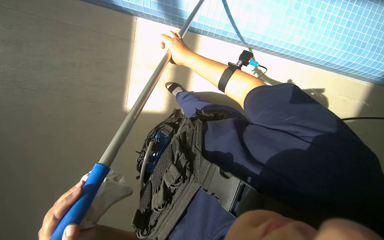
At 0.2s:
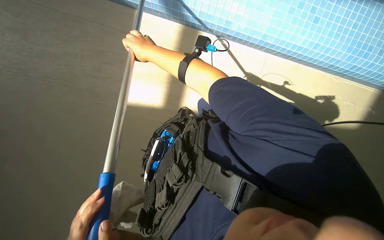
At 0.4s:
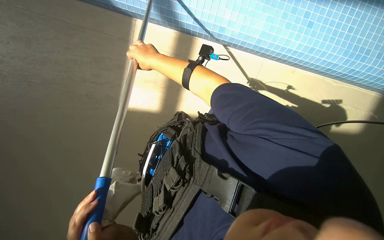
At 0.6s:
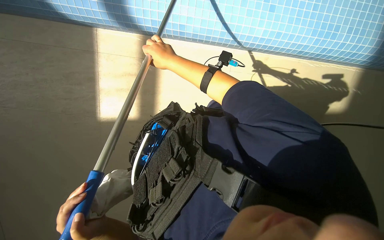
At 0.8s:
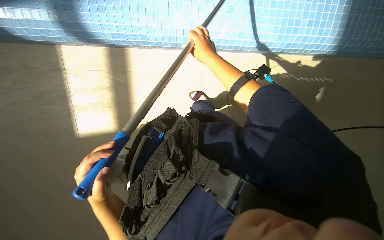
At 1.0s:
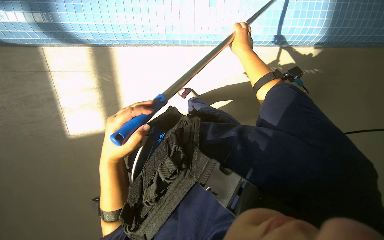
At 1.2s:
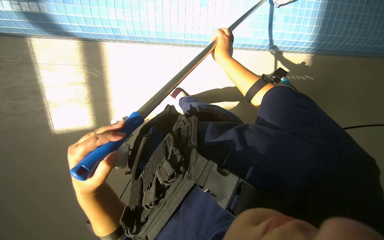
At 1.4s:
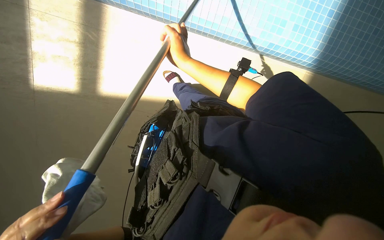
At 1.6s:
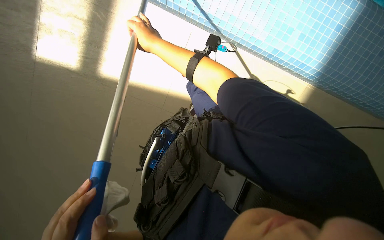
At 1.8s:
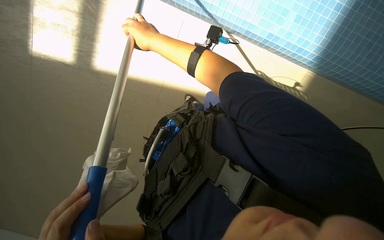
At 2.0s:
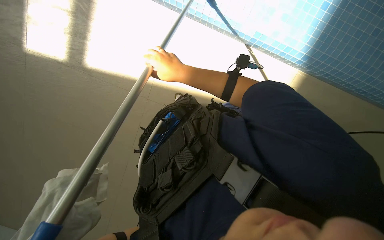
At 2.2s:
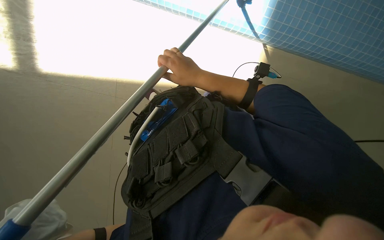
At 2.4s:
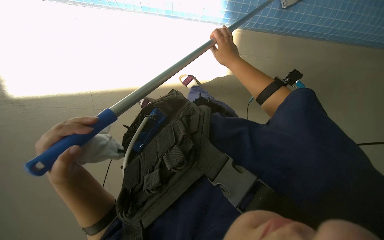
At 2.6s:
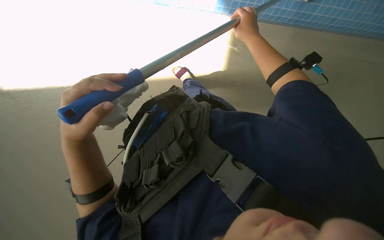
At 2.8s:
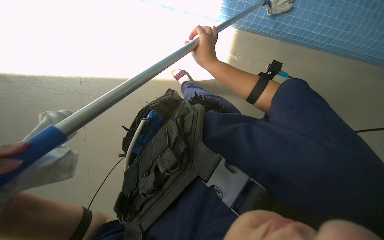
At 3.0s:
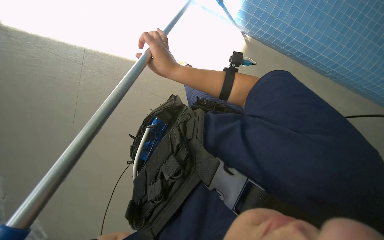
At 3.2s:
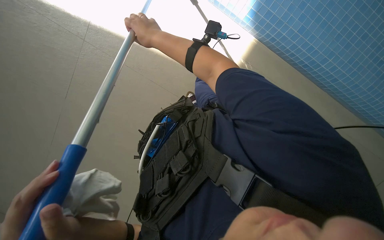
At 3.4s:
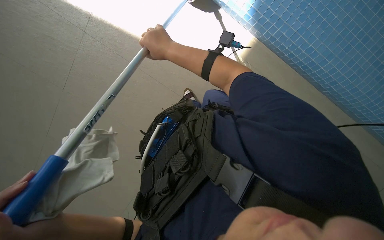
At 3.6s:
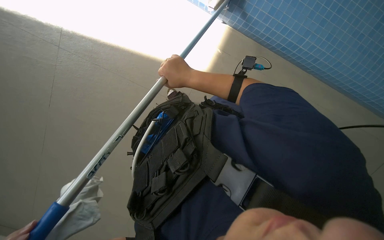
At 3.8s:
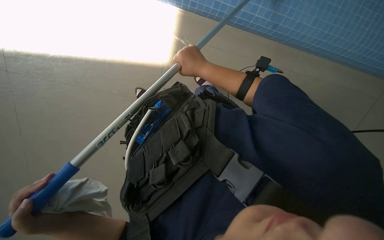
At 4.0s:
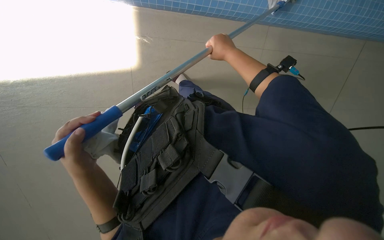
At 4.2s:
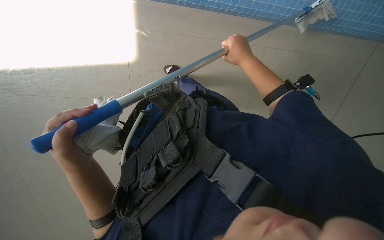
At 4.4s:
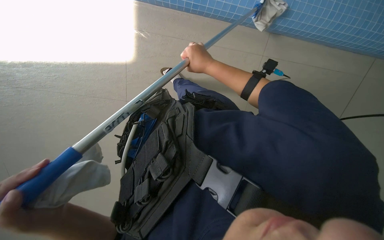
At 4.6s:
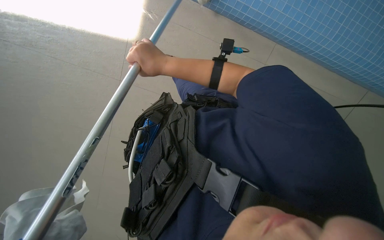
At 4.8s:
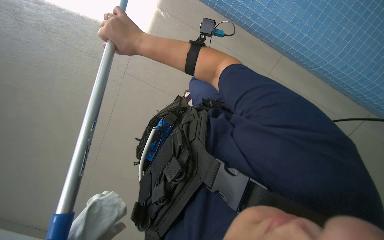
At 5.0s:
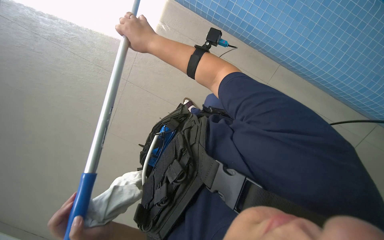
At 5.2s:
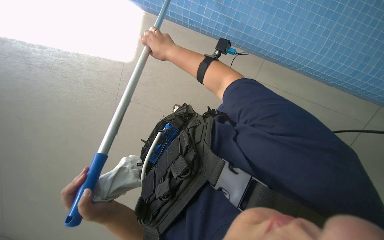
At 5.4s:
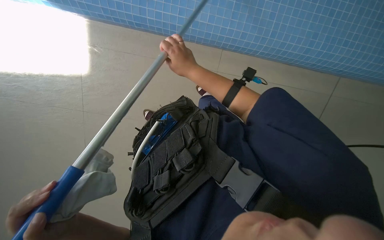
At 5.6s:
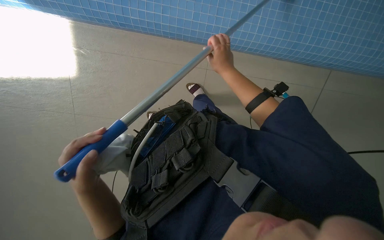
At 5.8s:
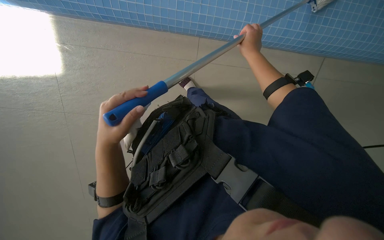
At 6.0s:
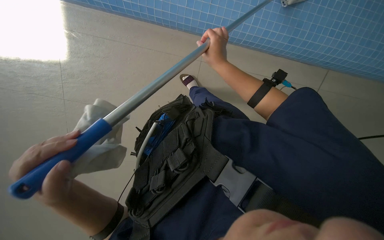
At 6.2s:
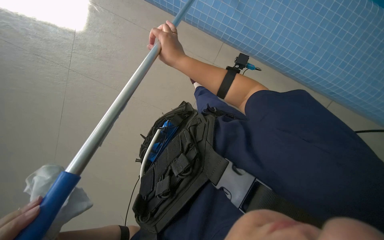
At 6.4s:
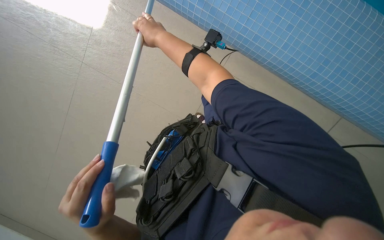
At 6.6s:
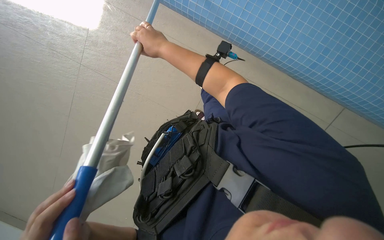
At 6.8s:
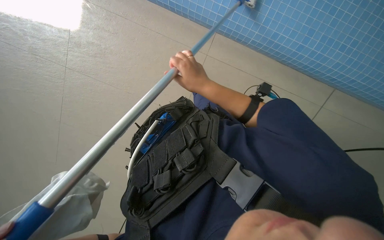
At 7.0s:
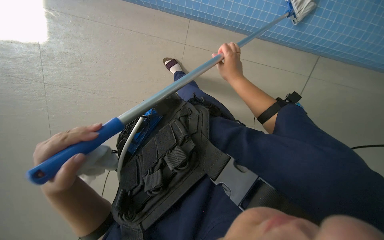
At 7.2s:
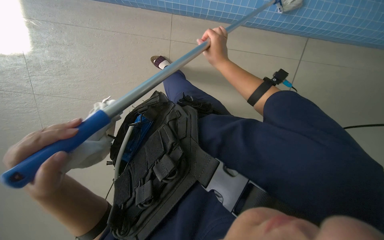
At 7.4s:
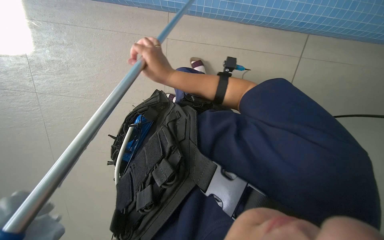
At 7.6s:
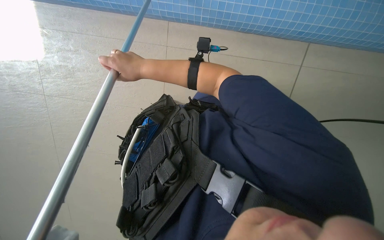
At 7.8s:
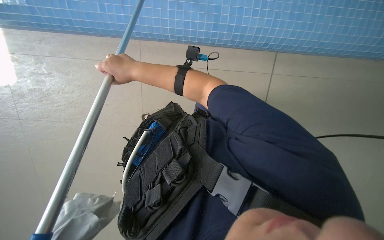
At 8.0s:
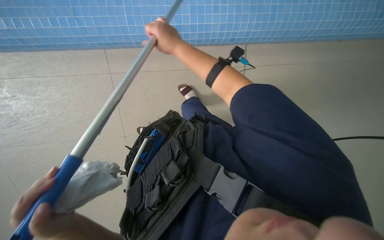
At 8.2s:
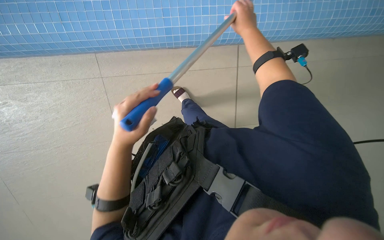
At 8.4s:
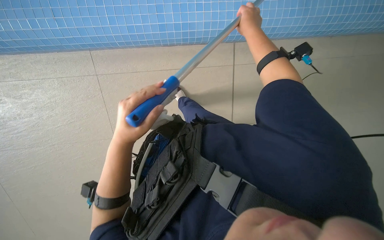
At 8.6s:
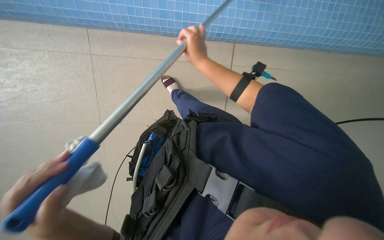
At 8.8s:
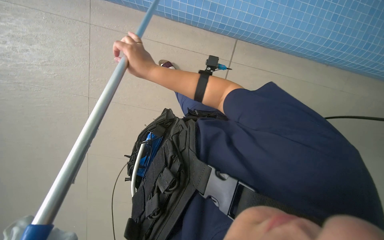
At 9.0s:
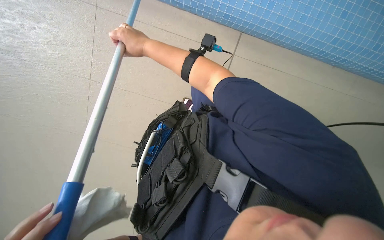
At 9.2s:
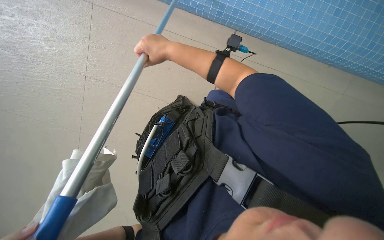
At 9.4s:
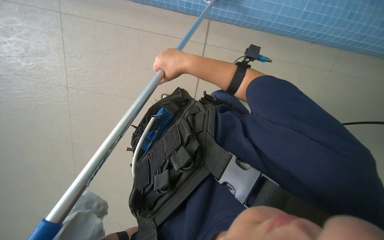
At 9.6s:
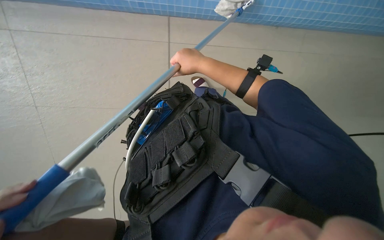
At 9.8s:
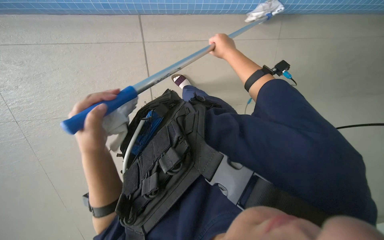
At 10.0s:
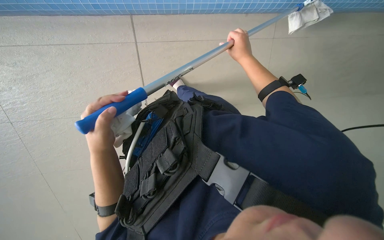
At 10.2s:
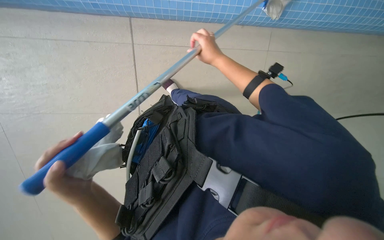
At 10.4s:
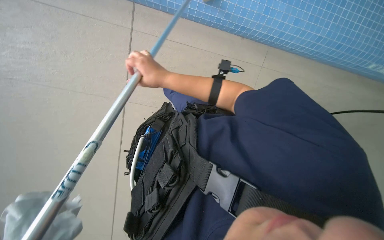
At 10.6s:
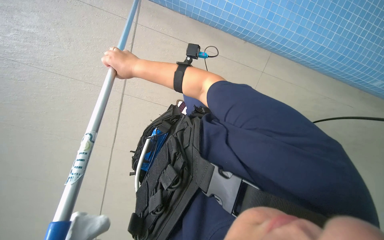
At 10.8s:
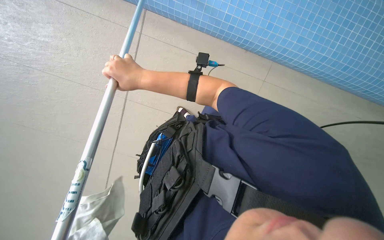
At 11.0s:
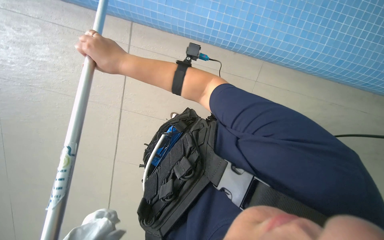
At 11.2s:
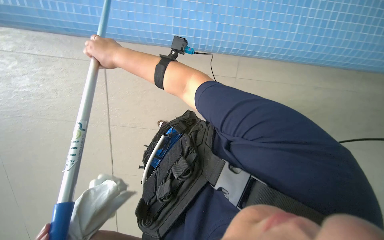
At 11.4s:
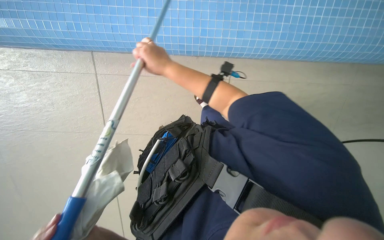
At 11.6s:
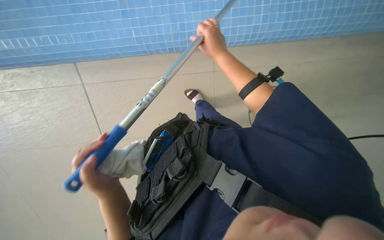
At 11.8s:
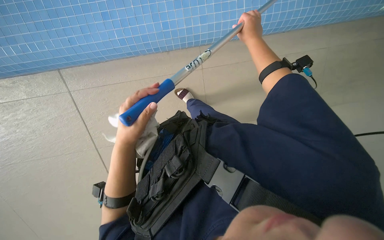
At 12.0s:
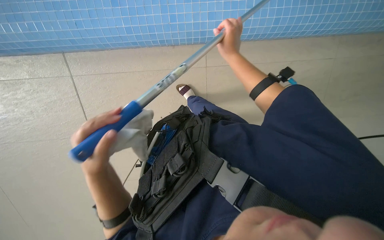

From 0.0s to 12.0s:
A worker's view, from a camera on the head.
Job: wiping surfaces.
The whole recording: Cleaning pool edge with long-handled tool. The worker cleans the tiled edge of the pool using a long-handled tool with a cloth.
From 0.0s to 1.6s: The right hand swings left and right, some 25 cm each way, with 2 reversals.
From 3.0s to 4.4s: The right hand moves to the right, about 10 cm.
From 6.0s to 7.6s: The right hand swings left and right, roughly 25 cm each way, with 2 reversals.
From 7.6s to 9.0s: The right hand travels to the right and back again, about 20 cm each way.
From 9.0s to 10.4s: The wearer moves to the right, approximately 50 cm.
From 10.4s to 12.0s: The right hand swings left and right, about 35 cm each way, with 2 reversals.

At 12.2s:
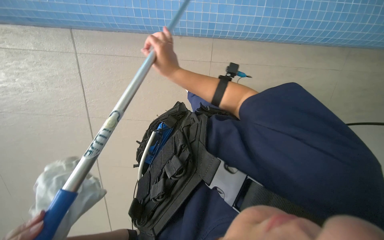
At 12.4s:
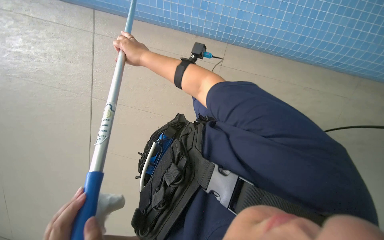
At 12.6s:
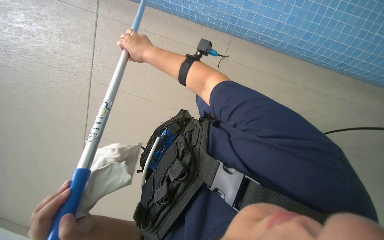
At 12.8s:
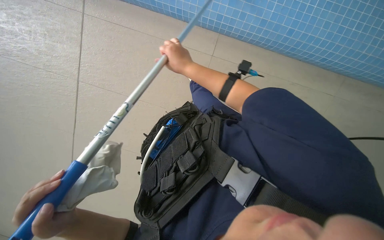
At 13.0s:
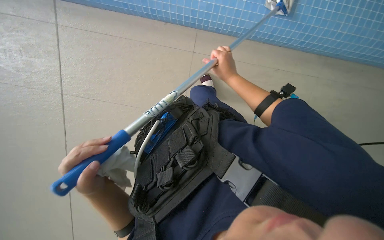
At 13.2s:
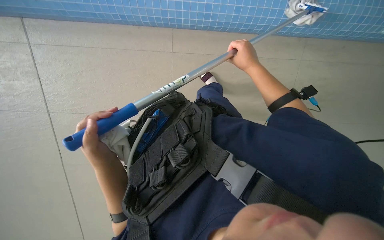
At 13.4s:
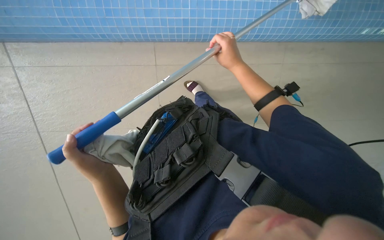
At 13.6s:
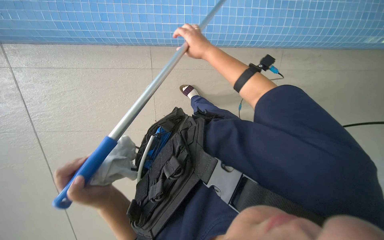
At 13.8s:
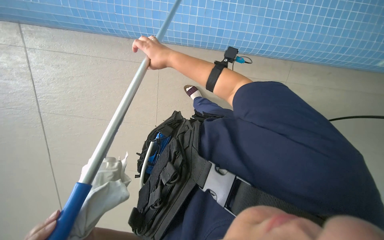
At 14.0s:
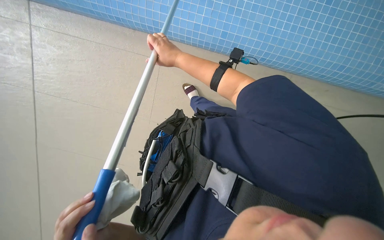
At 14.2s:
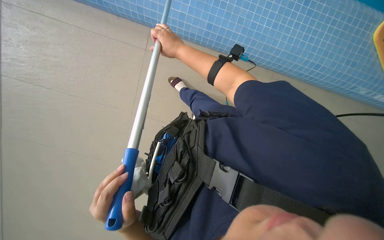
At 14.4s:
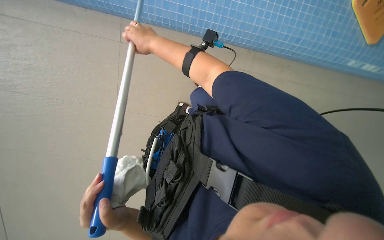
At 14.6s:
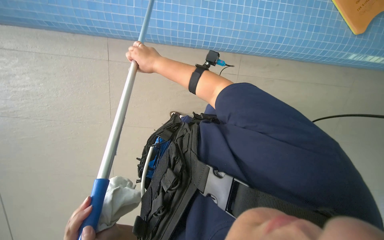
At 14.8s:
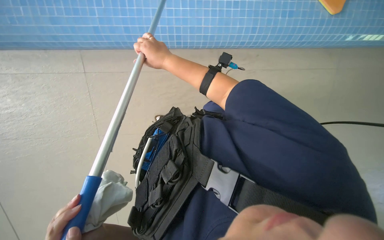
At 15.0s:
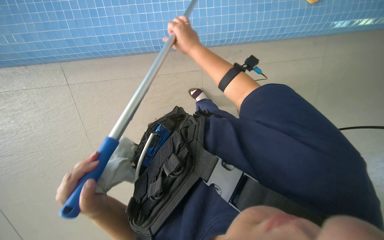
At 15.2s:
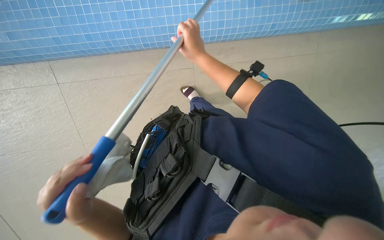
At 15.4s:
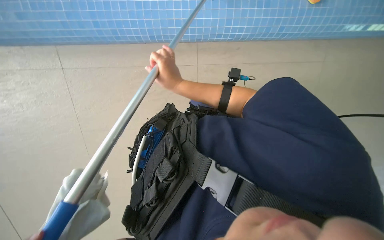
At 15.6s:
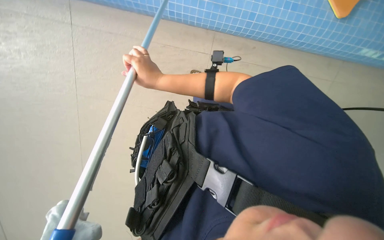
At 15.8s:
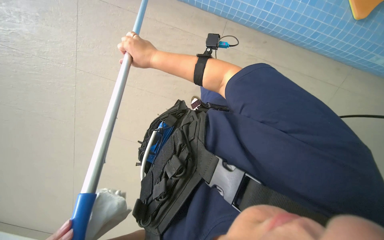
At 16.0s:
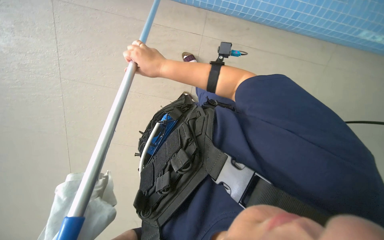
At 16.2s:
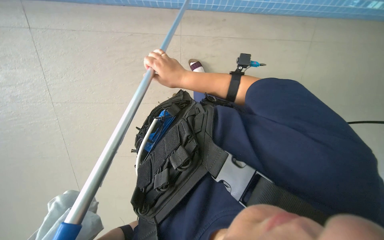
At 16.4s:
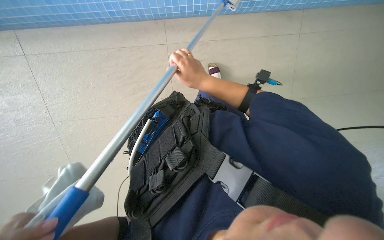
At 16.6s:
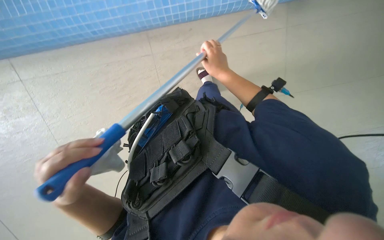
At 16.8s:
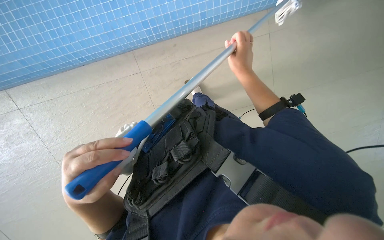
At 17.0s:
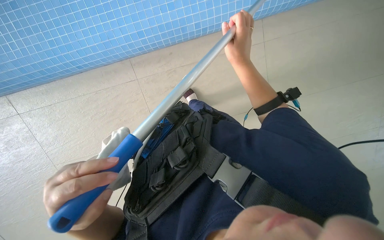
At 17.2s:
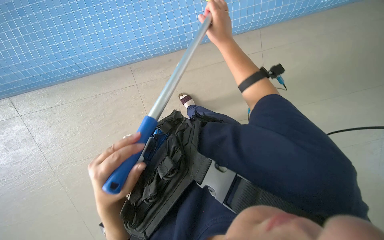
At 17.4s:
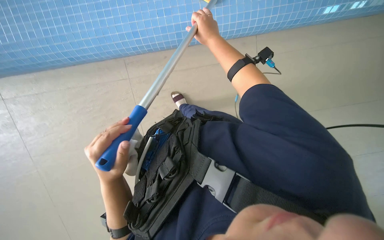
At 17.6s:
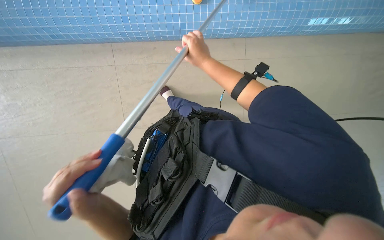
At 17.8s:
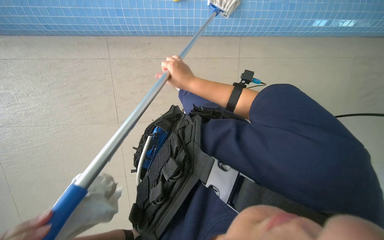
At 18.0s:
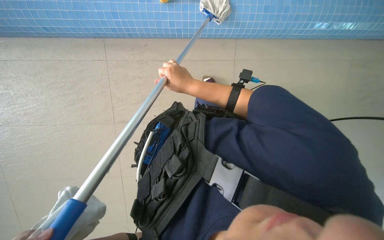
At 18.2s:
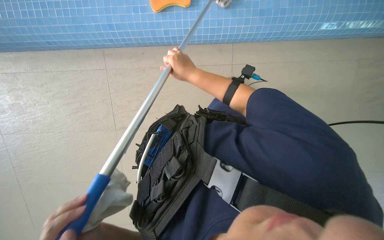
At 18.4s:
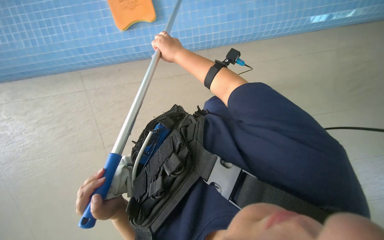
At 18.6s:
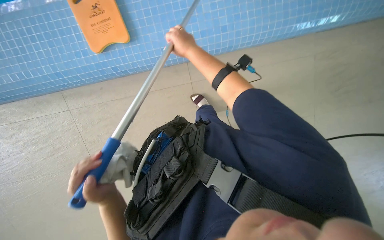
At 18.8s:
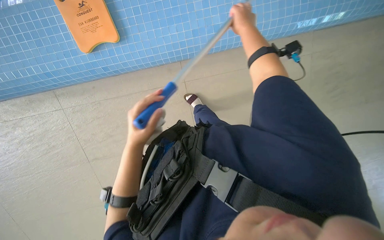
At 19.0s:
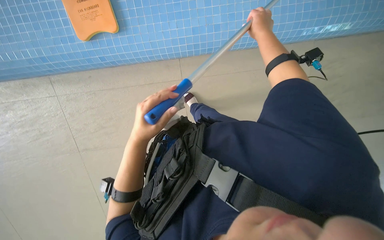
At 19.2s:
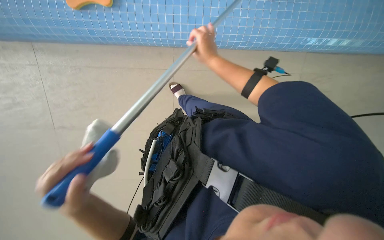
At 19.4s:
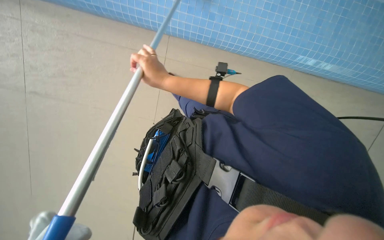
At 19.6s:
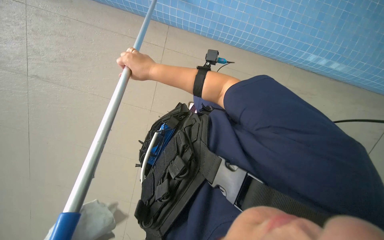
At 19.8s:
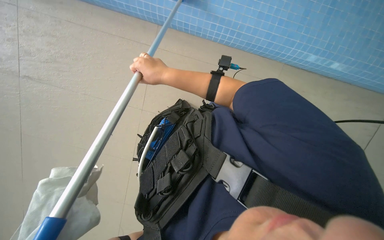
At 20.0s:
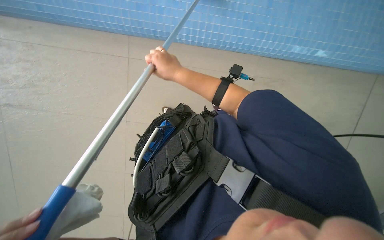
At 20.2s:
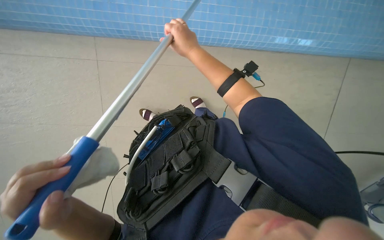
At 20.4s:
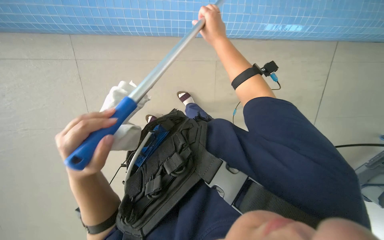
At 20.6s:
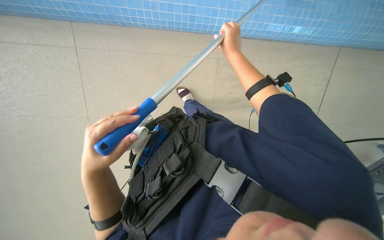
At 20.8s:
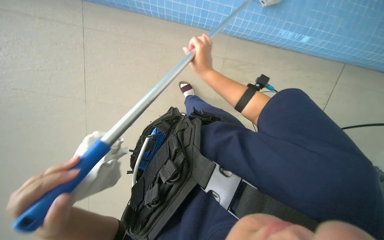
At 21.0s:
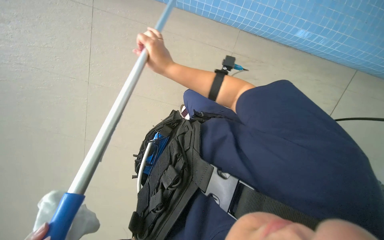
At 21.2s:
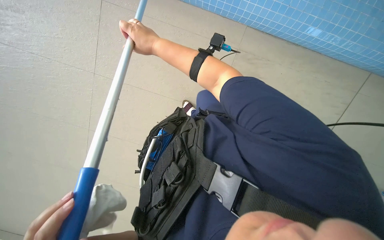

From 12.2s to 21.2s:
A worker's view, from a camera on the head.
Job: wiping surfaces.
The whole recording: Cleaning pool edge with long-handled tool. The worker cleans the tiled edge of the pool using a long-handled tool with a cloth.
From 12.2s to 13.8s: The right hand goes left and right, roughly 30 cm each way, reversing 2 times.
From 13.8s to 15.2s: The right hand moves to the right, roughly 10 cm.
From 15.2s to 16.6s: The right hand reaches about 10 cm to the left, then returns.
From 18.2s to 19.8s: The right hand moves some 35 cm to the right and comes back.
